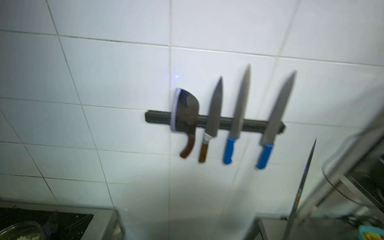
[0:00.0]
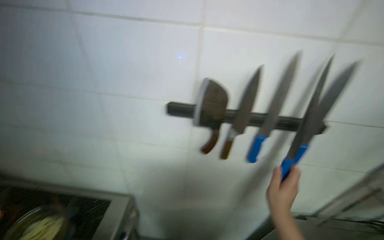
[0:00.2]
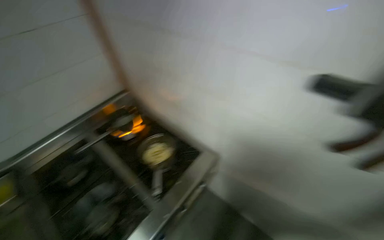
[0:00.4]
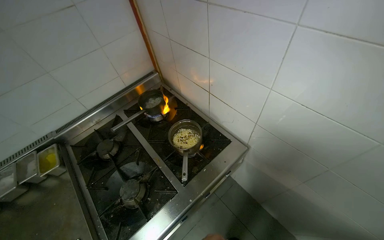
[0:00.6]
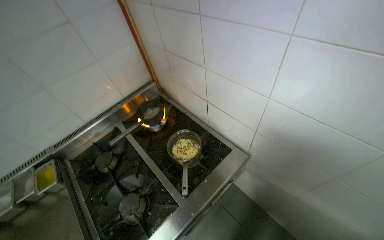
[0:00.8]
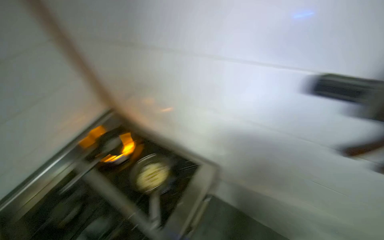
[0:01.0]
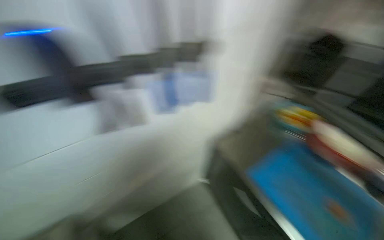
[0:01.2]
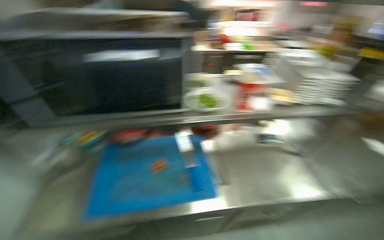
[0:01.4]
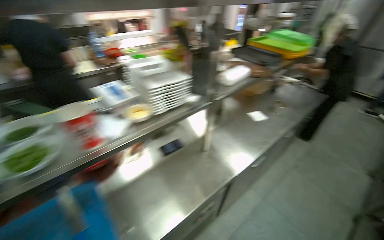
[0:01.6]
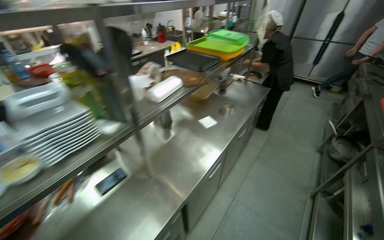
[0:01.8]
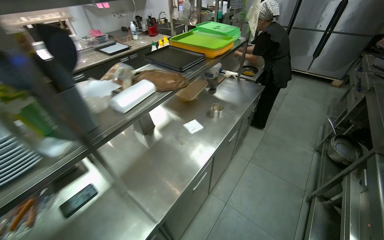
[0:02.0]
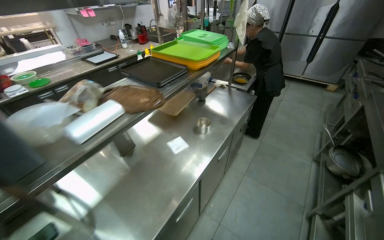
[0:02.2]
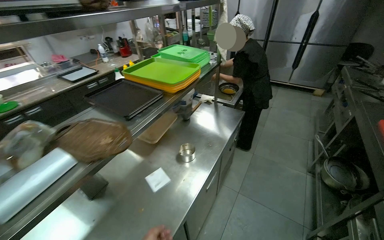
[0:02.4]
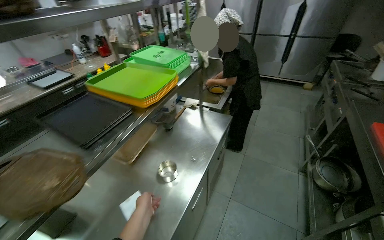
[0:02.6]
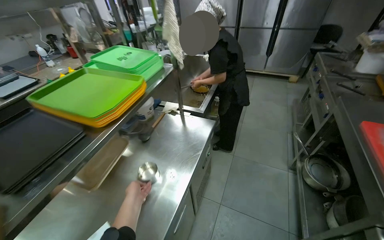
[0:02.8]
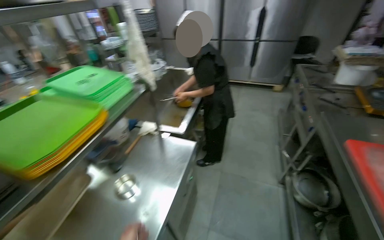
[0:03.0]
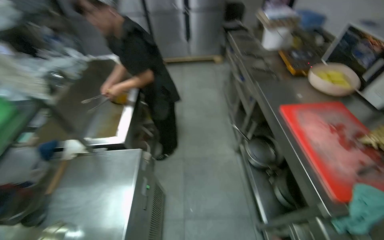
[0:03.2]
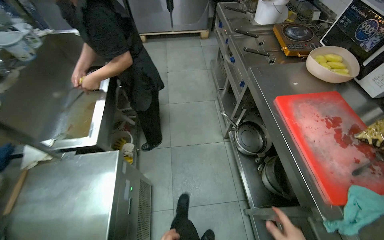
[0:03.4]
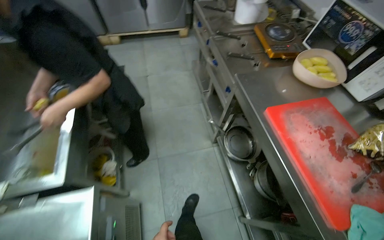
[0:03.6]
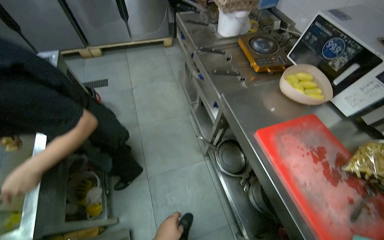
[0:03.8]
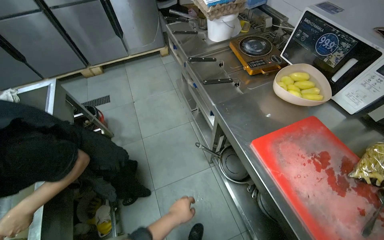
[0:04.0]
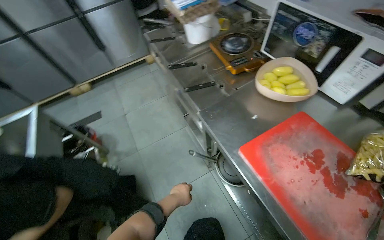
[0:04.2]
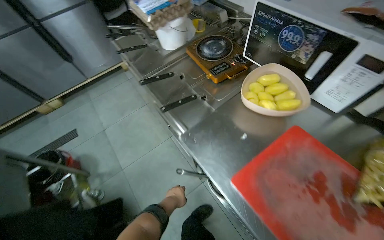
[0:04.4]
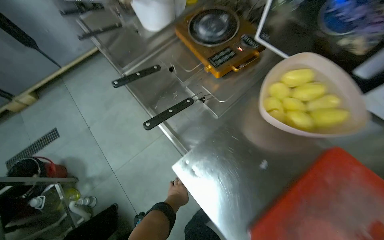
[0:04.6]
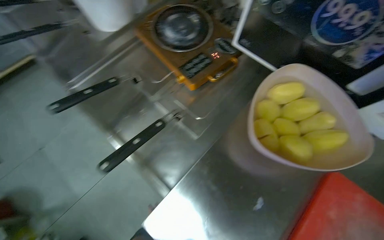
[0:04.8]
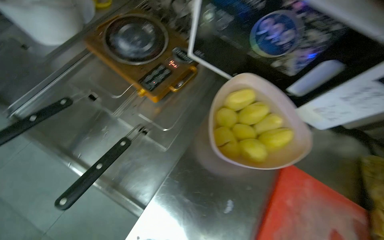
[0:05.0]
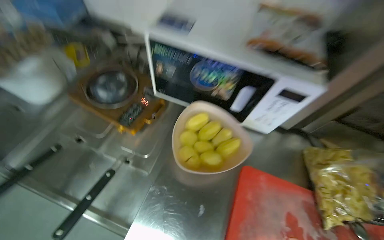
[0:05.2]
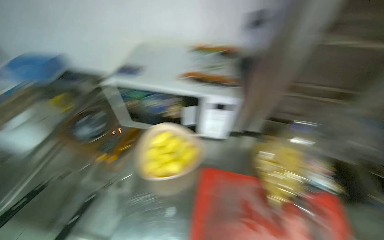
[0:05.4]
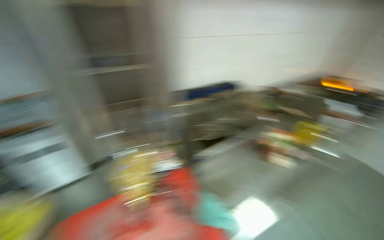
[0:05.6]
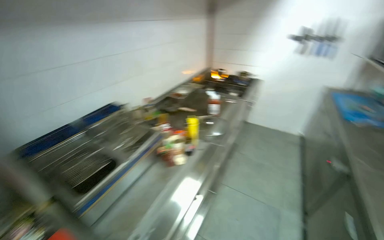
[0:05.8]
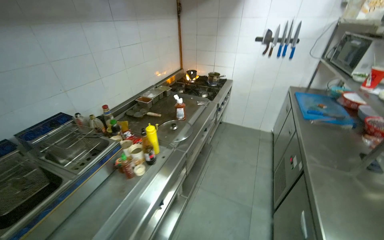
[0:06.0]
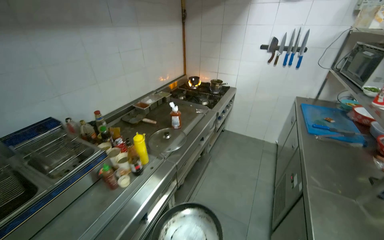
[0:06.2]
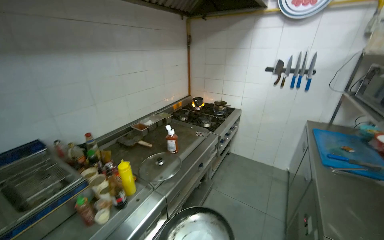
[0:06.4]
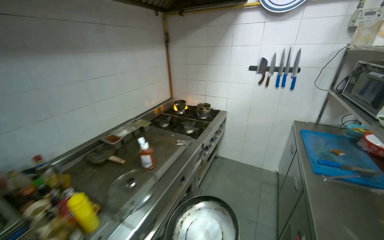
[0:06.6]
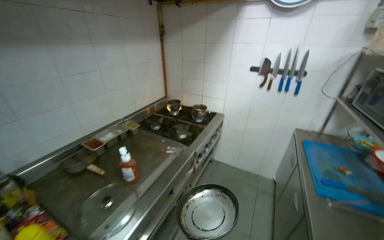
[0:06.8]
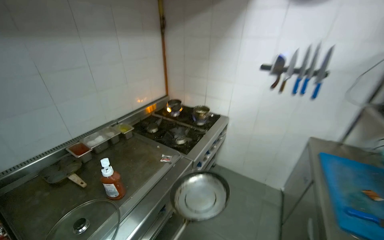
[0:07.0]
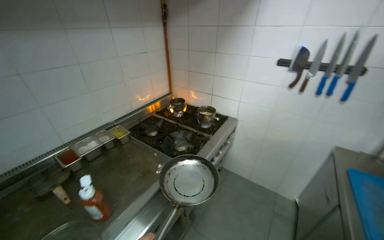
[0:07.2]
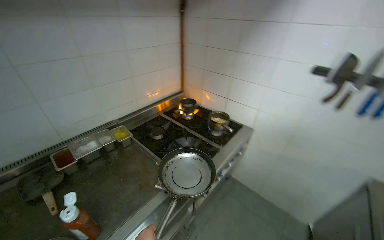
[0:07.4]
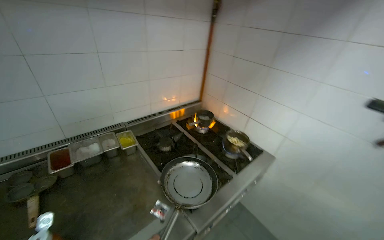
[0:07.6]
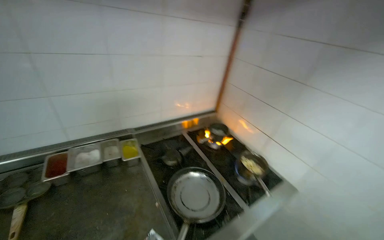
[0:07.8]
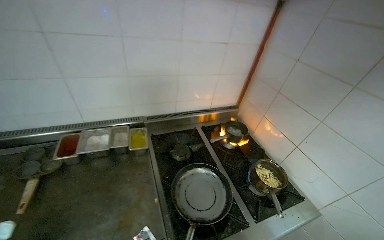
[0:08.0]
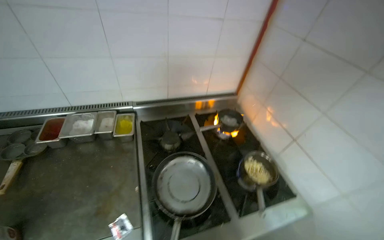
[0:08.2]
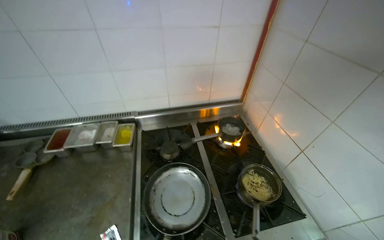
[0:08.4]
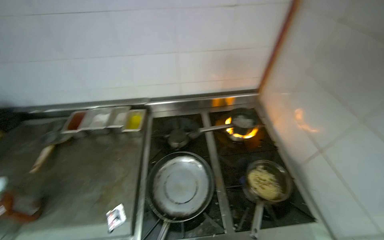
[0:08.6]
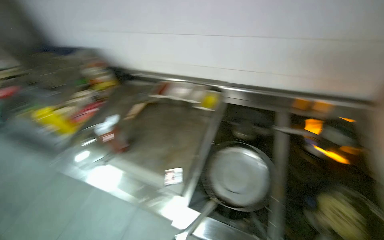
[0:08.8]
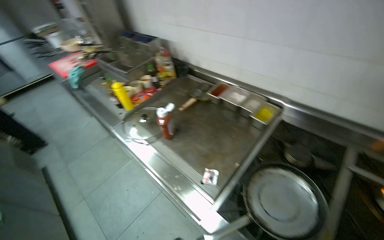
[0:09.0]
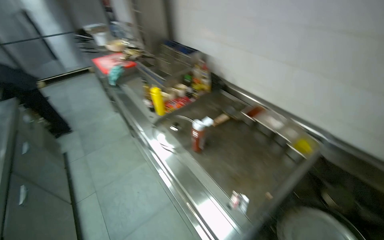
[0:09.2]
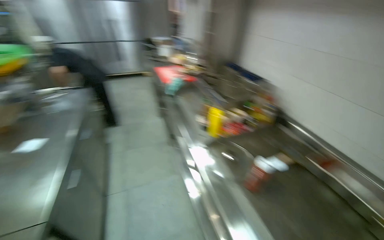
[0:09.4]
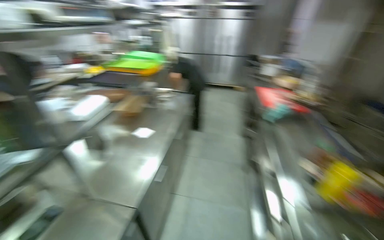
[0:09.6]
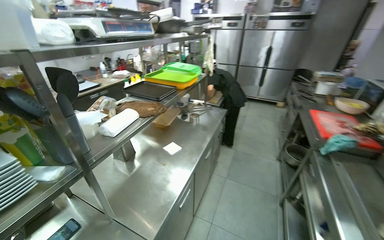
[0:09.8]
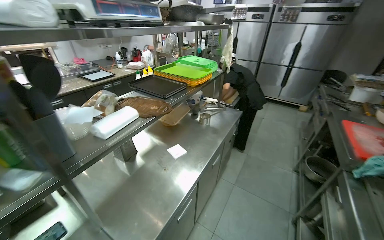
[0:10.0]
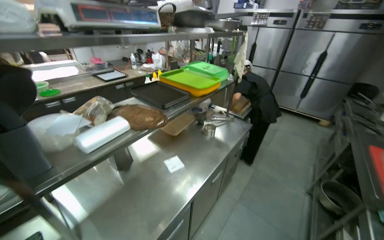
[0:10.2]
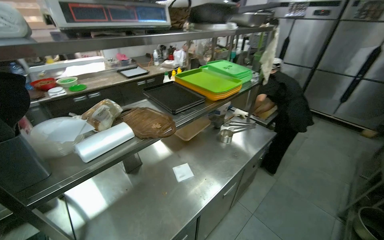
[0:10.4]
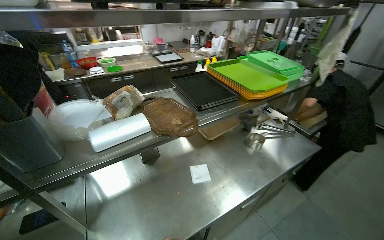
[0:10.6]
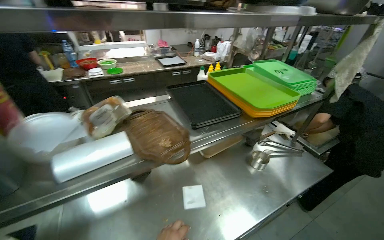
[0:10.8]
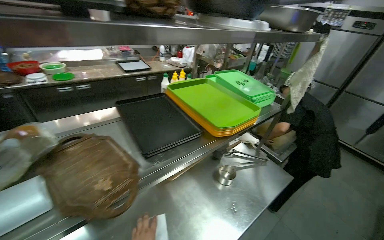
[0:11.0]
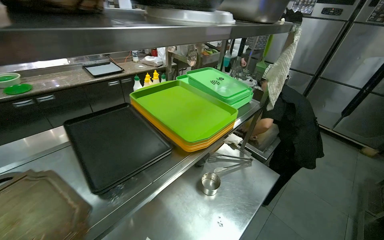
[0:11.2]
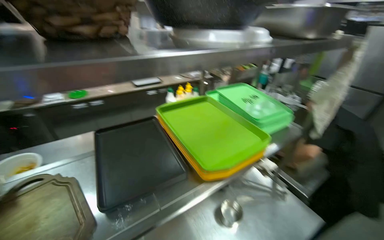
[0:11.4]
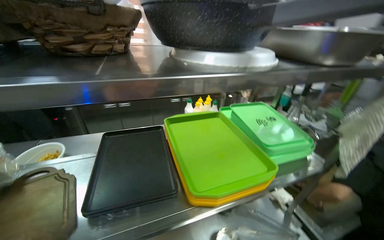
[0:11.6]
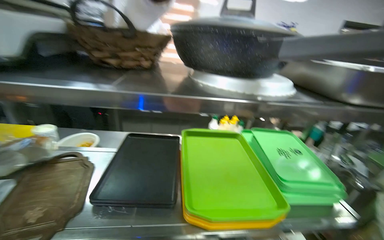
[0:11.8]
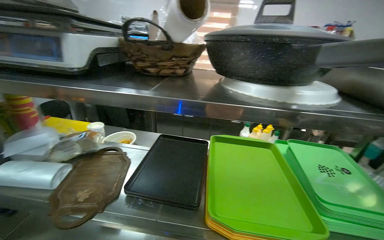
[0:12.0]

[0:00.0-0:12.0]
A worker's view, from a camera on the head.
Job: cooking food.
The whole recording: Cooking instant noodles. The worker retrieves eggs from the refrigerator, cracks them into a pot, adds instant noodles and seasoning, and stirs the mixture on the stove.
0.0 to 1.6 s: The camera travels roughly 70 cm. The head turns to the right by some 130 degrees.
1.6 to 3.0 s: The head travels about 1.5 m. The wearer looks some 30 degrees further to the right.
3.0 to 4.4 s: The camera travels some 90 cm. The wearer looks approximately 55 degrees further to the right. The view tips downward by approximately 15 degrees.
4.4 to 6.0 s: The head travels some 40 cm. The head turns to the right by roughly 90 degrees. The camera pitches upward, by about 15 degrees.
6.0 to 7.6 s: The head travels some 1.5 m. The wearer looks about 30 degrees further to the left.
7.6 to 9.0 s: The wearer's head swings about 80 degrees to the left. The view tips downward by approximately 15 degrees.

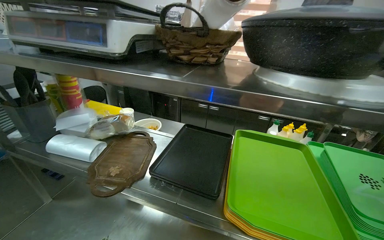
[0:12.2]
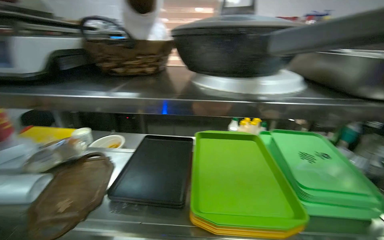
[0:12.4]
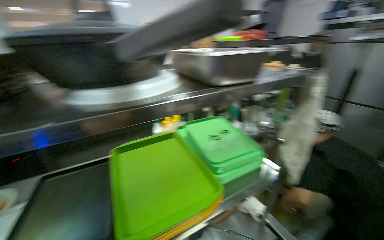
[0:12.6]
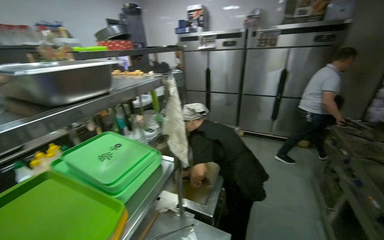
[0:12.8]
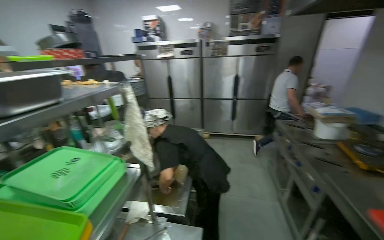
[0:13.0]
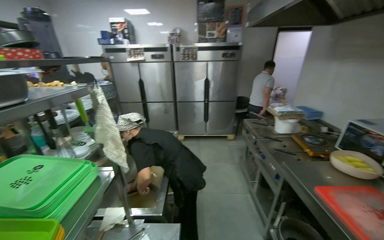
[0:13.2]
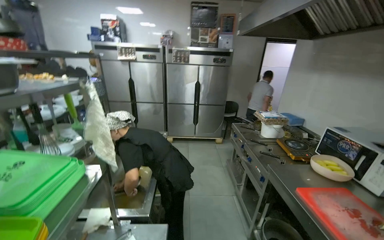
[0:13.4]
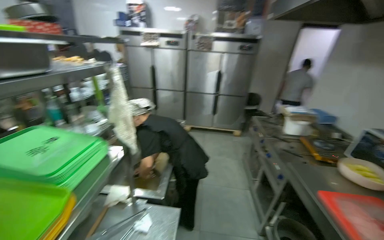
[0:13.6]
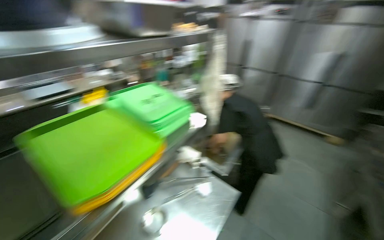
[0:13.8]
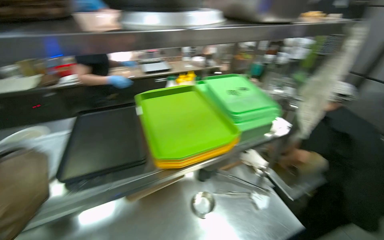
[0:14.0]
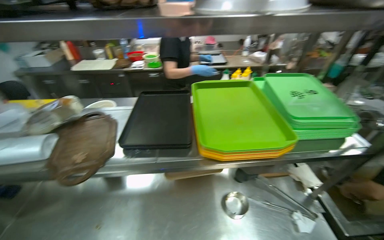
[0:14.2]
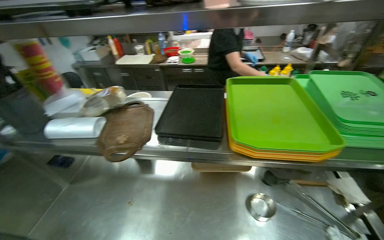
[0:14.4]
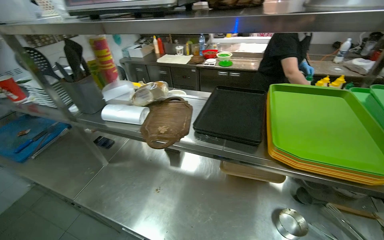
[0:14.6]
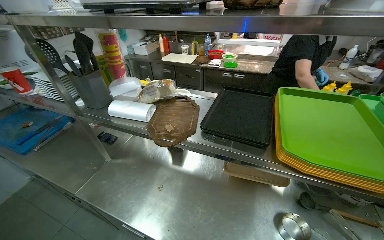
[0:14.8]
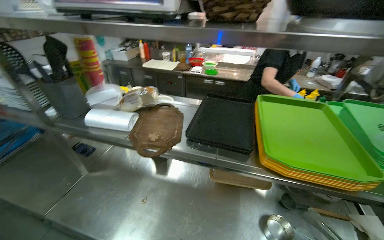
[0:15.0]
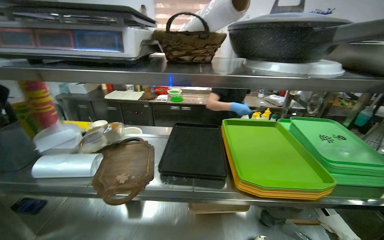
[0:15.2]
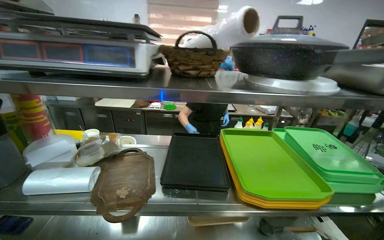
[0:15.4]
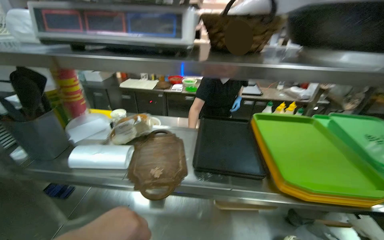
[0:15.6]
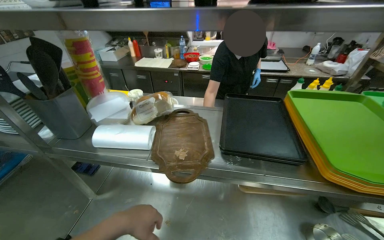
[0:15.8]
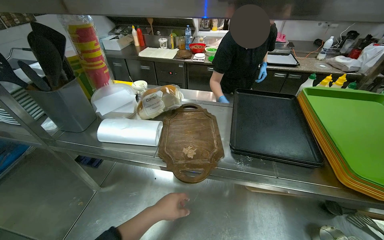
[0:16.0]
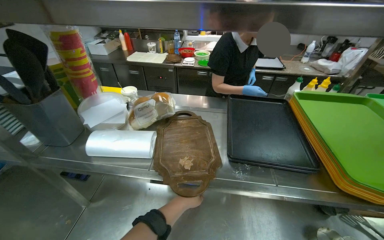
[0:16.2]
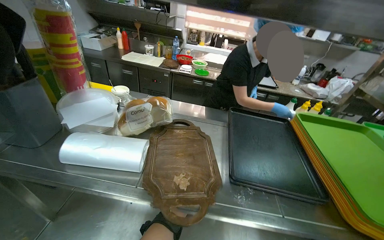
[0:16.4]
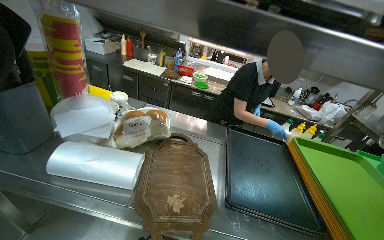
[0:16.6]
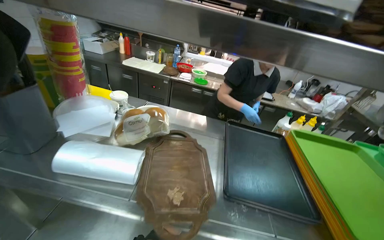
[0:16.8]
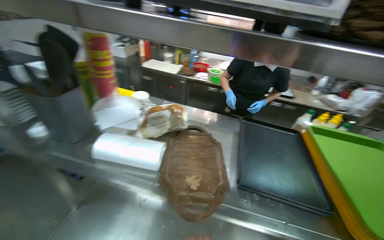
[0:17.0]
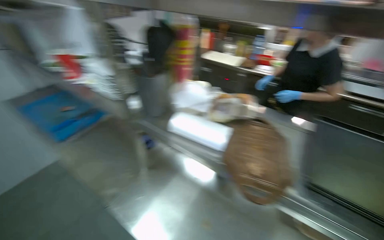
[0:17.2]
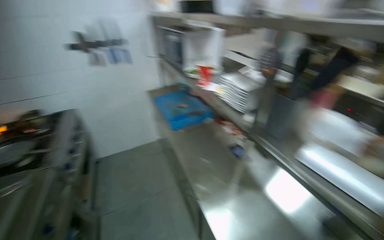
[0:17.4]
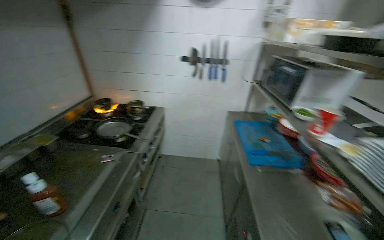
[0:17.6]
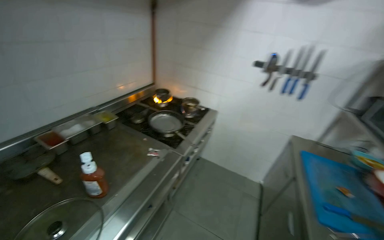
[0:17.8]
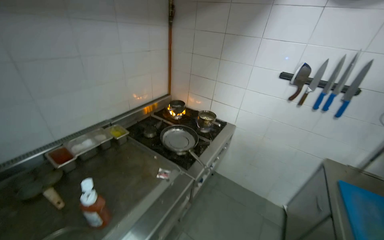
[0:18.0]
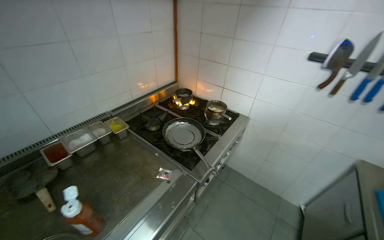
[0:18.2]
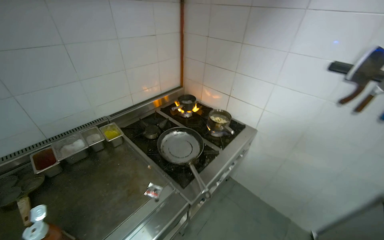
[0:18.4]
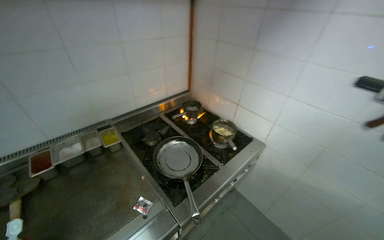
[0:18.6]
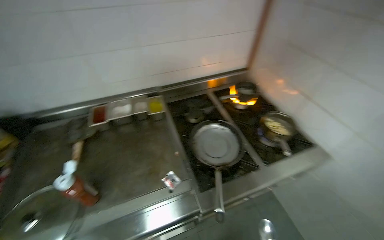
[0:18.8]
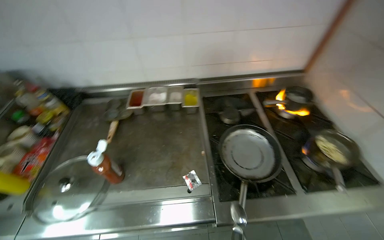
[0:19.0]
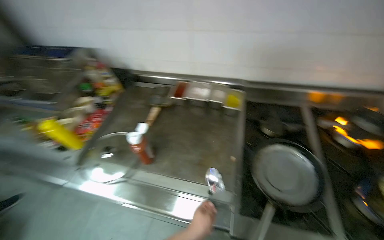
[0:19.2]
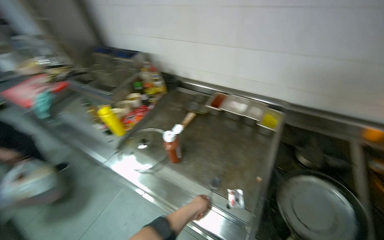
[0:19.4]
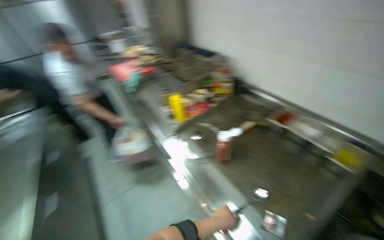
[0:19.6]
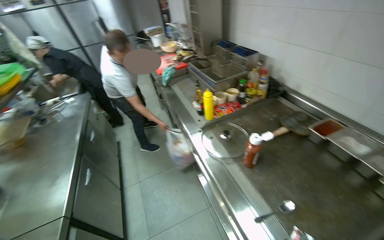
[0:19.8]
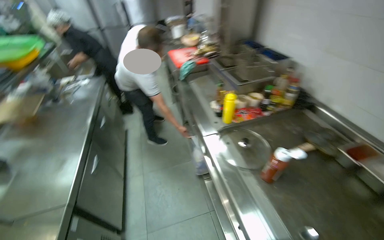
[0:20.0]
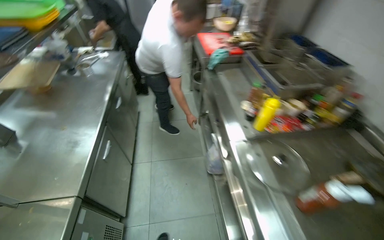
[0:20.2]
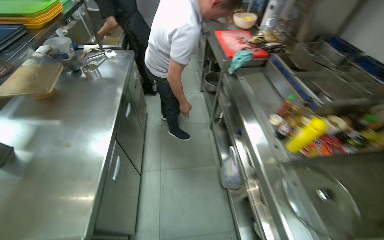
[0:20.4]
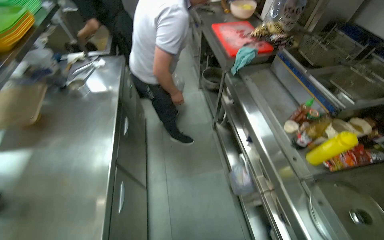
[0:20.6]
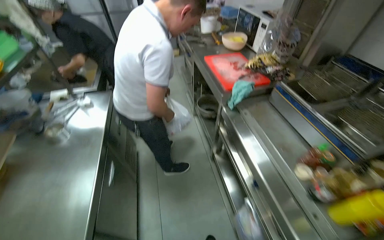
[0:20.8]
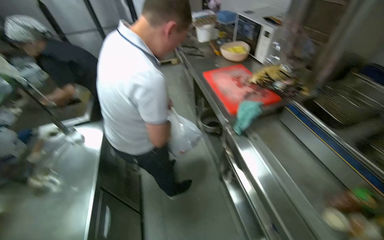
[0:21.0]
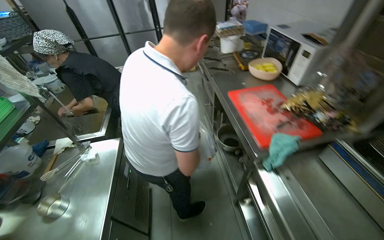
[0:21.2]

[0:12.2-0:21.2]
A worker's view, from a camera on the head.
Job: cooking food.
The whole recording: Cooking instant noodles. The worker retrieves eggs from the refrigerator, cracks them into a pot, adds instant noodles and seasoning, and stirs the mixture on the stove.
12.2 to 13.8 s: The wearer's head swings roughly 70 degrees to the right.
13.8 to 15.2 s: The wearer's head swings about 55 degrees to the left.
16.6 to 18.2 s: The camera is carried about 1 m. The head rotates some 115 degrees to the left.
18.2 to 19.8 s: The wearer's head swings roughly 120 degrees to the left.
19.8 to 21.2 s: The wearer moves approximately 1 m.
